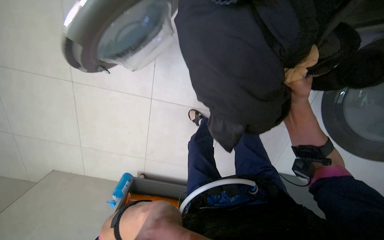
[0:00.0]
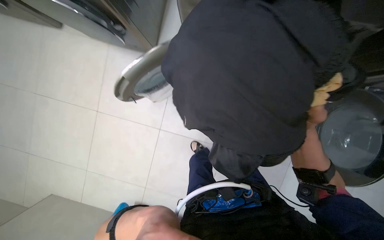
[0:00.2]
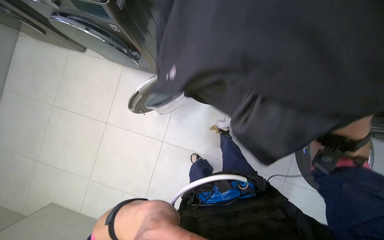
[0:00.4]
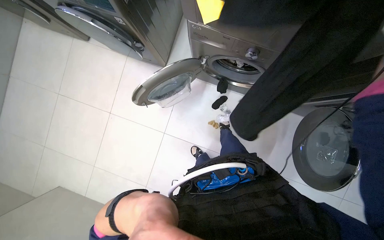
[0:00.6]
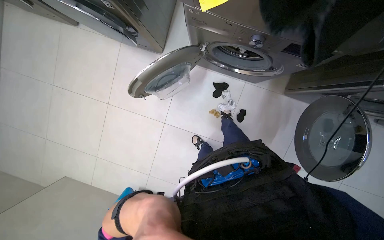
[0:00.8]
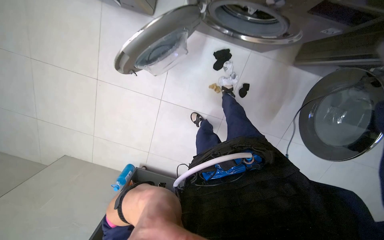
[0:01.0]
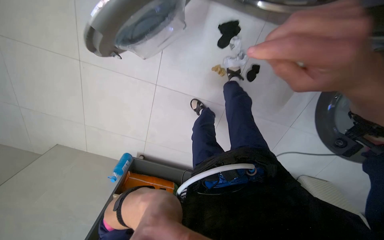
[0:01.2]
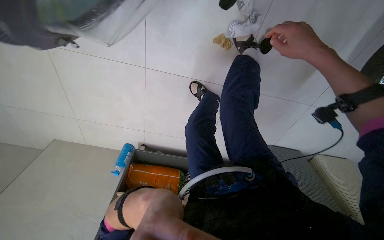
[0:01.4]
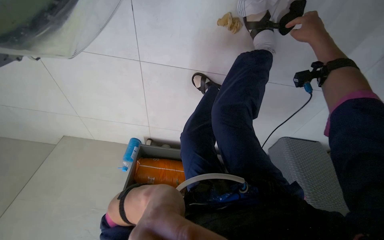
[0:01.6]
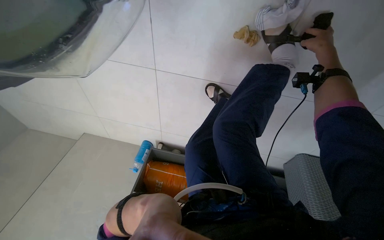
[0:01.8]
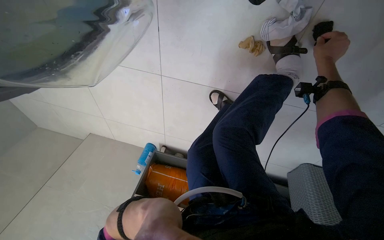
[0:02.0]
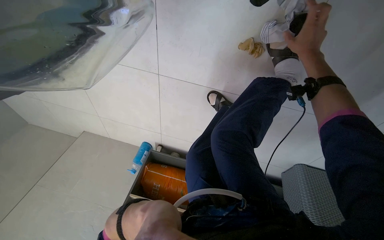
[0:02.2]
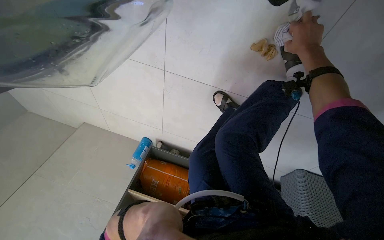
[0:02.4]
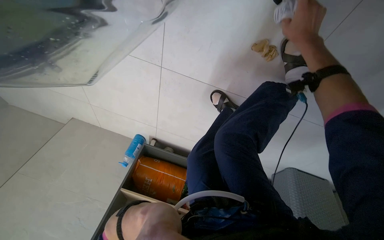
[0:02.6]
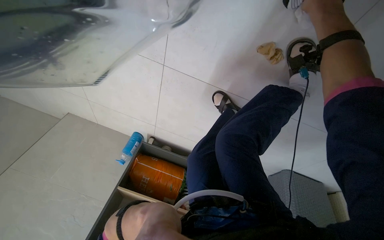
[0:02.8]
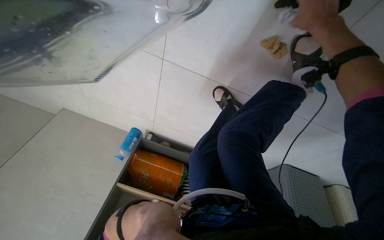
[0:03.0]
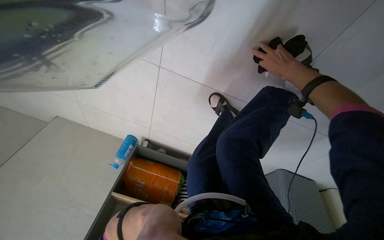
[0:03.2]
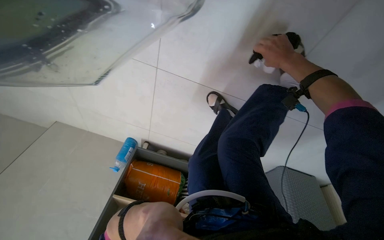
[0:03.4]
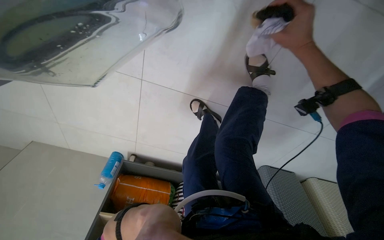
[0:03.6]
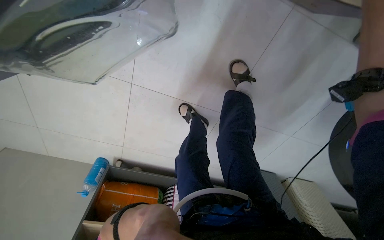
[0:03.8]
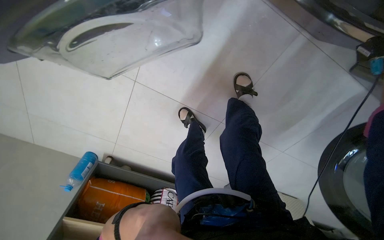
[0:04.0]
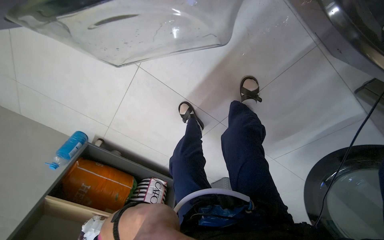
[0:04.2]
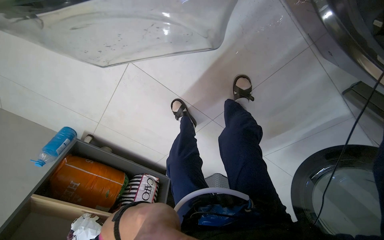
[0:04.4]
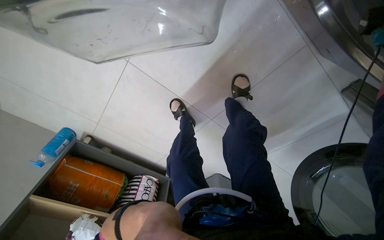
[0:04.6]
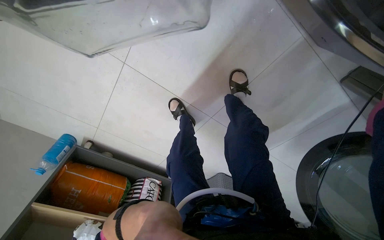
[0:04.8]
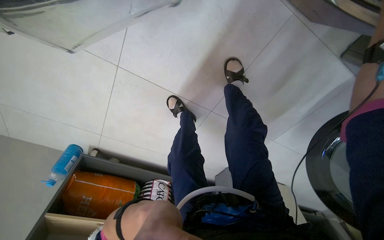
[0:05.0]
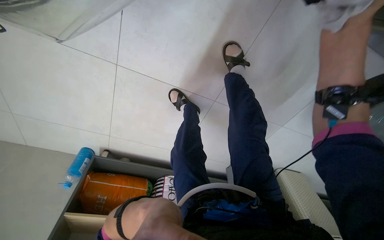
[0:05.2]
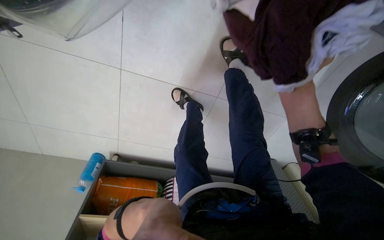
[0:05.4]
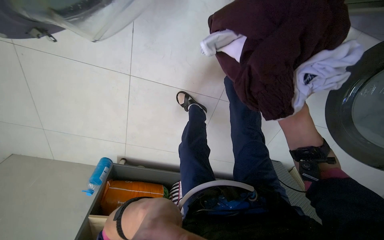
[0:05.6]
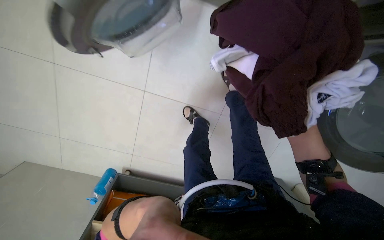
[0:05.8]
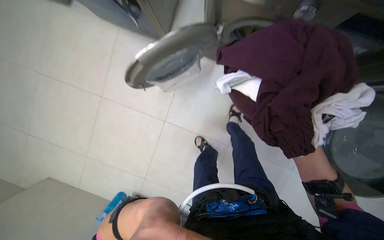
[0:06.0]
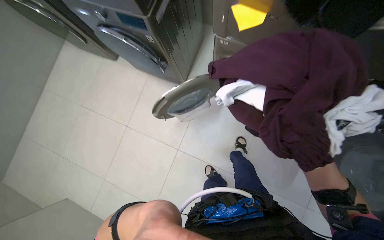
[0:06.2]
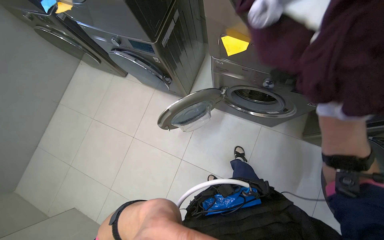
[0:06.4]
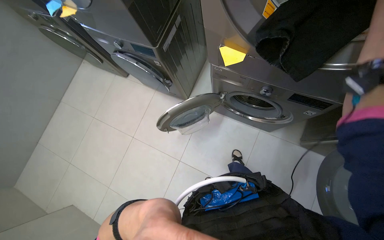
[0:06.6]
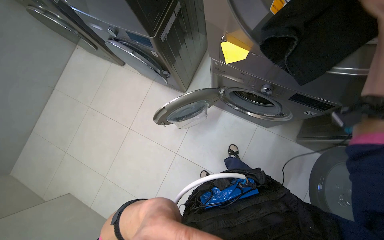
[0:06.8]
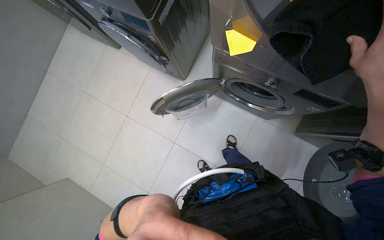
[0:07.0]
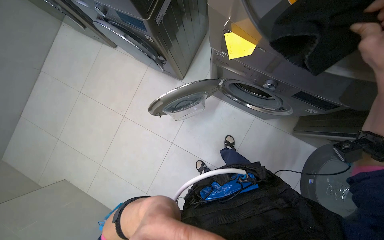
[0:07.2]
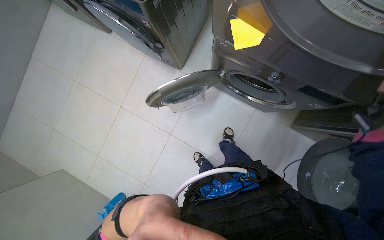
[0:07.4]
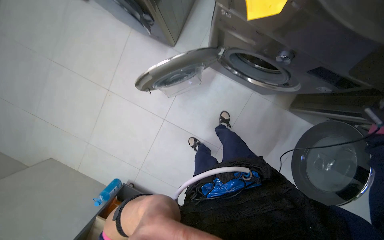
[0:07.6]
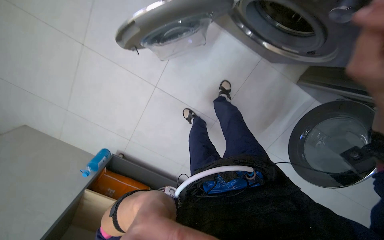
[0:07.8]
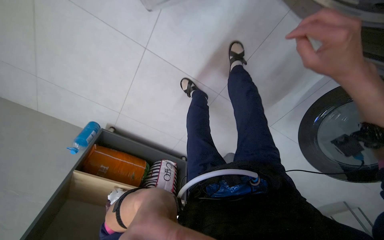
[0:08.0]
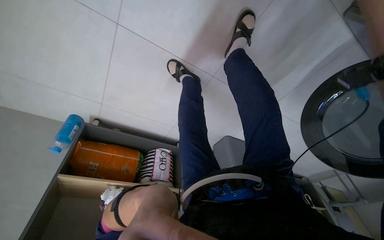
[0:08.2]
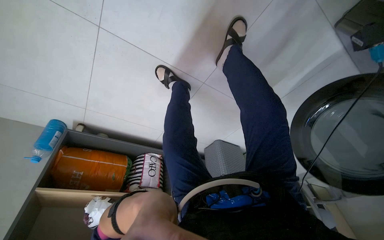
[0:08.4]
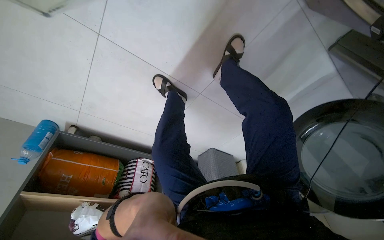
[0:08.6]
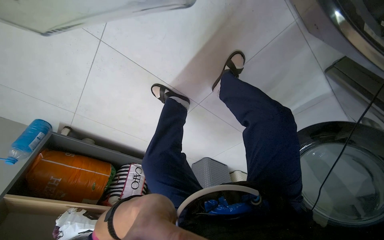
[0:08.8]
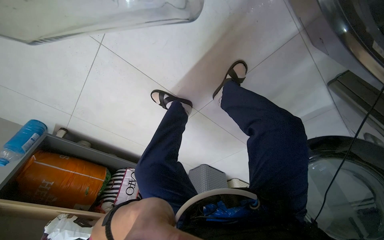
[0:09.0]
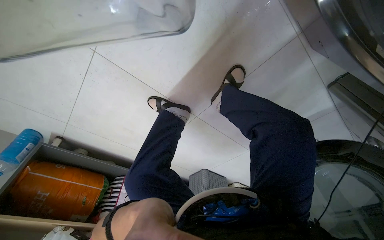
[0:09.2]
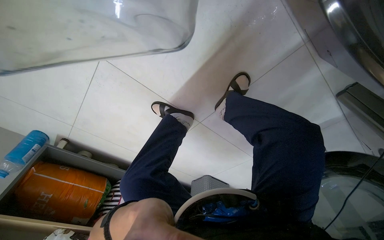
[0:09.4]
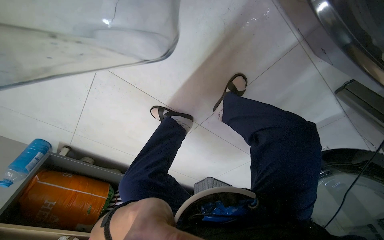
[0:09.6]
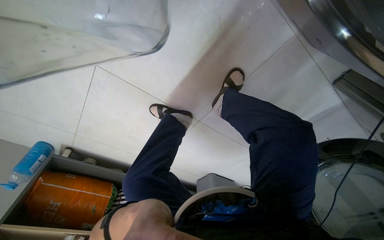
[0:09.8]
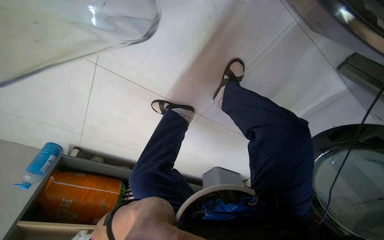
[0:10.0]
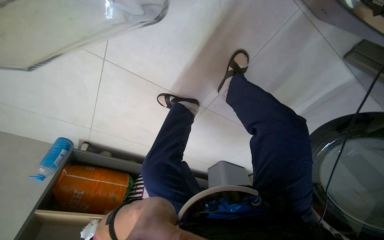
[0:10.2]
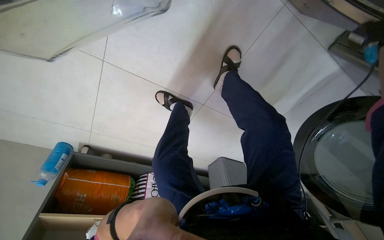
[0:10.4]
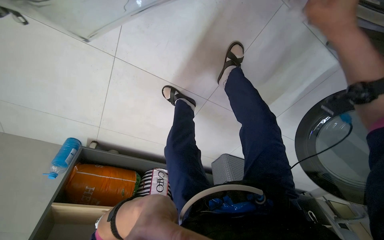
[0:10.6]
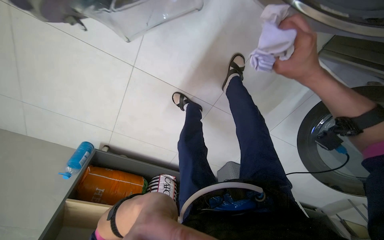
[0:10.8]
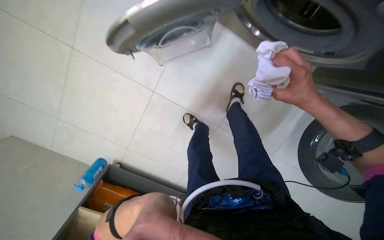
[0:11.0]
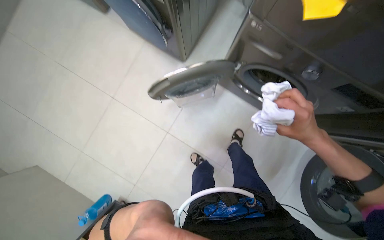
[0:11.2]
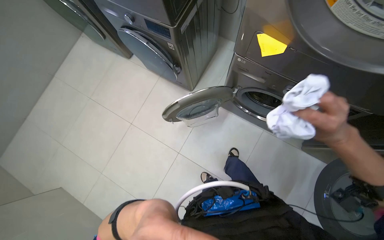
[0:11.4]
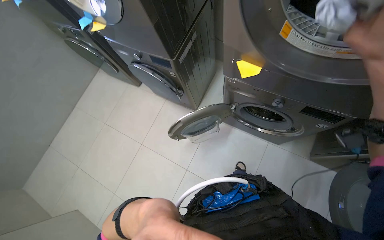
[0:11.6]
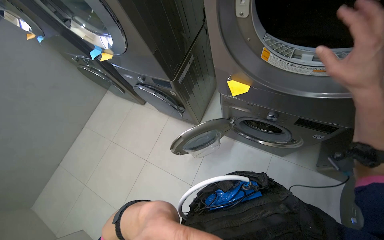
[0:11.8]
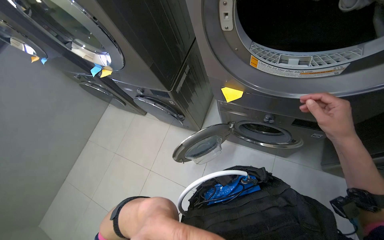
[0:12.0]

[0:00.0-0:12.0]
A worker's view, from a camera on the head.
Job: managing laundry.
The whole recording: Transferring clothes from machines to basket. The worker unloads clothes from washing machines and places them into a laundry basket.
0:00.0 to 0:01.6: The wearer moves approximately 50 cm. The view tips downward by approximately 35 degrees.
0:01.6 to 0:03.0: The right hand goes approximately 25 cm to the left.
0:03.0 to 0:04.4: The view swings roughly 20 degrees to the right.
0:04.4 to 0:06.0: The wearer moves approximately 50 cm. The view tilts some 30 degrees upward.
0:07.6 to 0:09.0: The wearer moves some 50 cm. The view swings about 15 degrees to the right. The view tilts about 30 degrees downward.
0:10.4 to 0:12.0: The camera is carried roughly 90 cm. The camera is aimed some 20 degrees further to the left. The view tilts some 70 degrees upward.

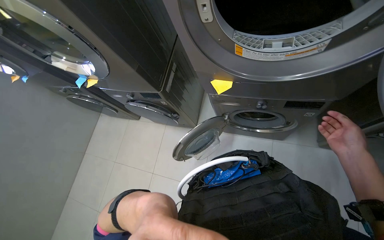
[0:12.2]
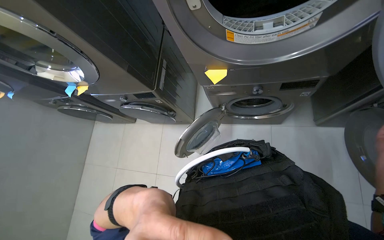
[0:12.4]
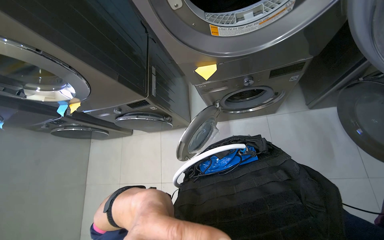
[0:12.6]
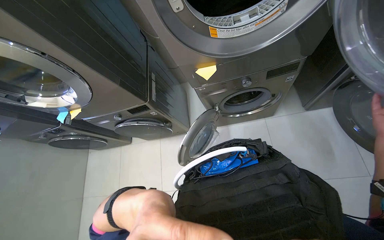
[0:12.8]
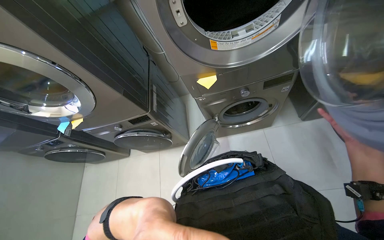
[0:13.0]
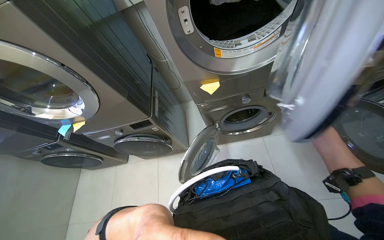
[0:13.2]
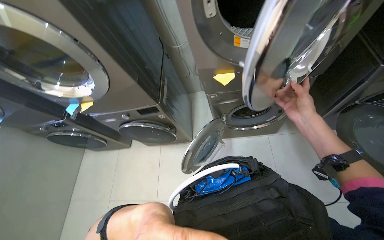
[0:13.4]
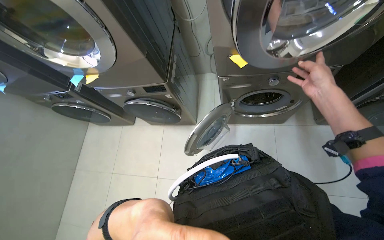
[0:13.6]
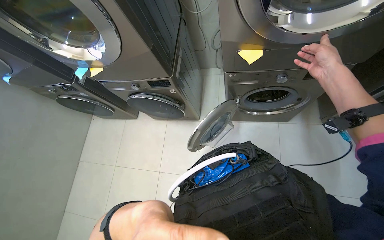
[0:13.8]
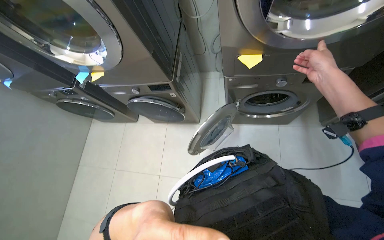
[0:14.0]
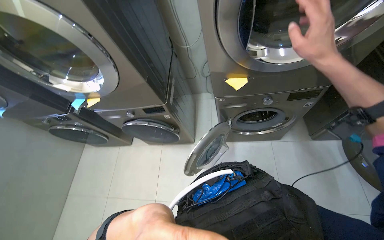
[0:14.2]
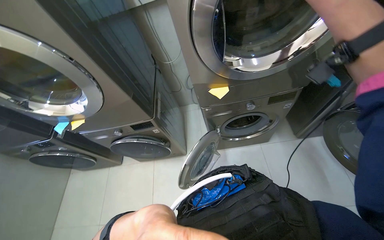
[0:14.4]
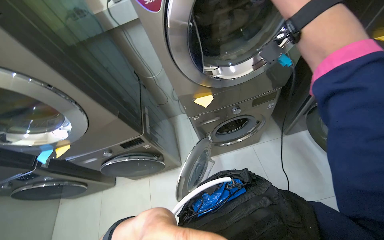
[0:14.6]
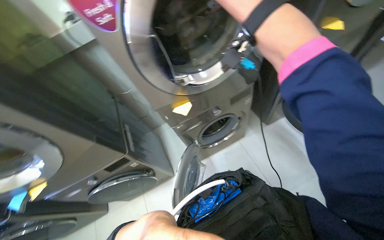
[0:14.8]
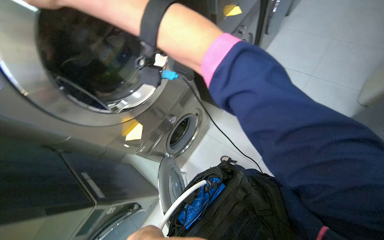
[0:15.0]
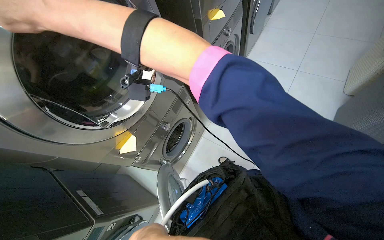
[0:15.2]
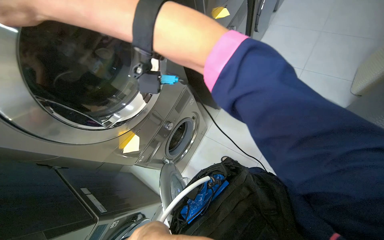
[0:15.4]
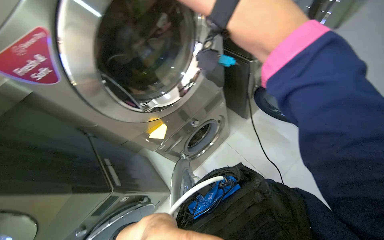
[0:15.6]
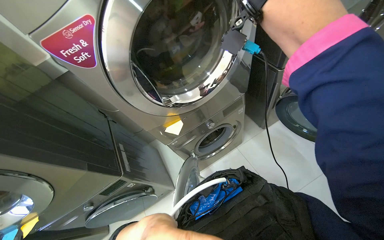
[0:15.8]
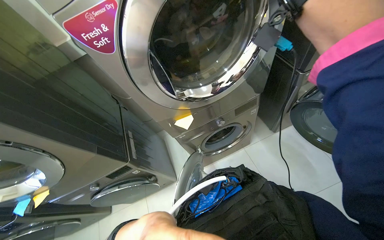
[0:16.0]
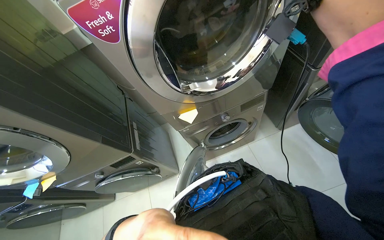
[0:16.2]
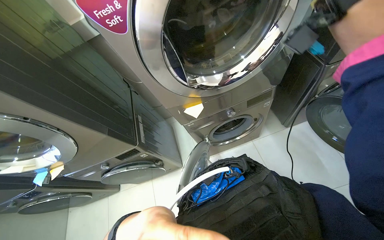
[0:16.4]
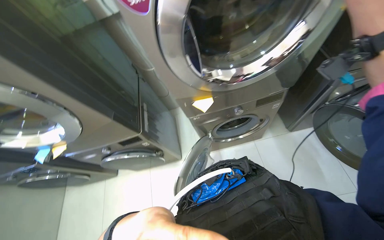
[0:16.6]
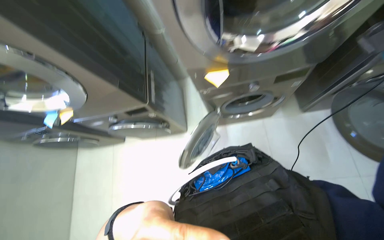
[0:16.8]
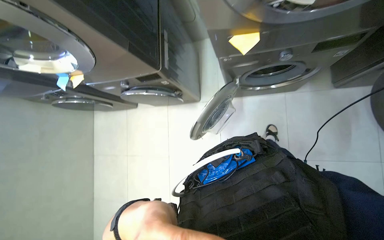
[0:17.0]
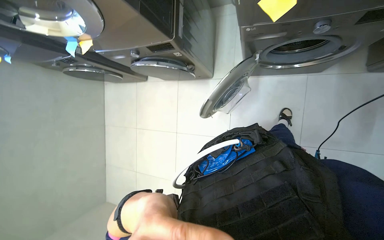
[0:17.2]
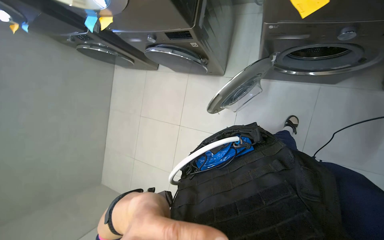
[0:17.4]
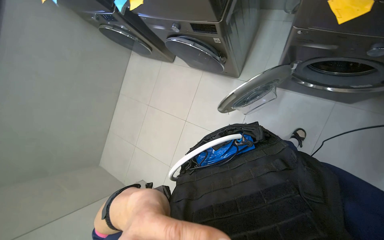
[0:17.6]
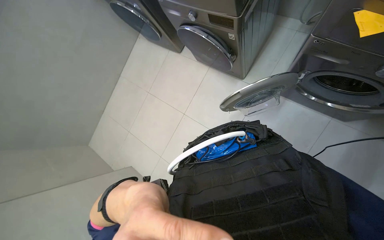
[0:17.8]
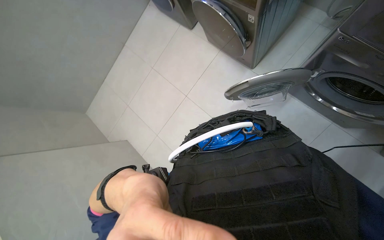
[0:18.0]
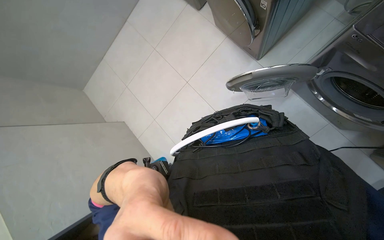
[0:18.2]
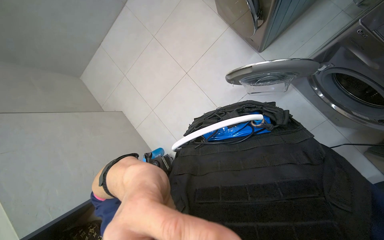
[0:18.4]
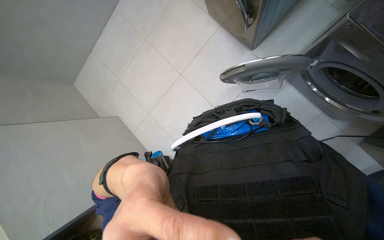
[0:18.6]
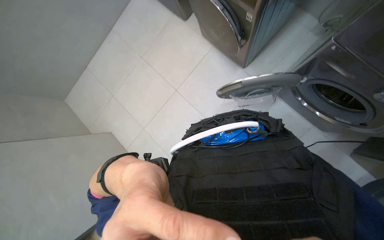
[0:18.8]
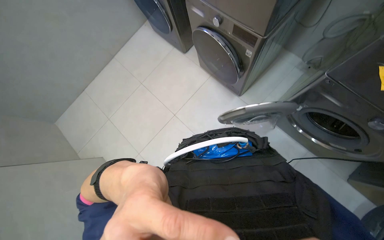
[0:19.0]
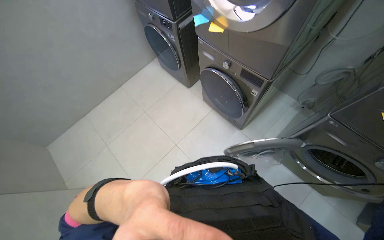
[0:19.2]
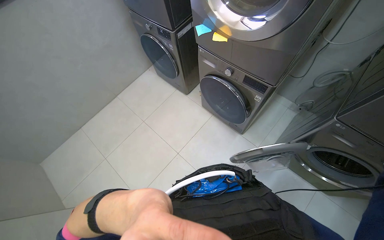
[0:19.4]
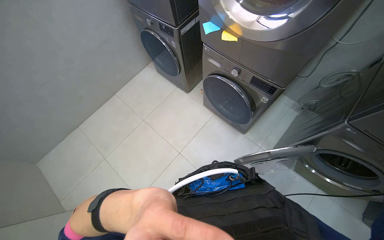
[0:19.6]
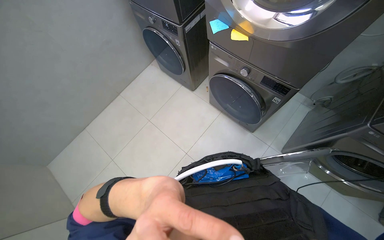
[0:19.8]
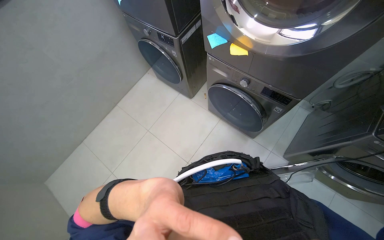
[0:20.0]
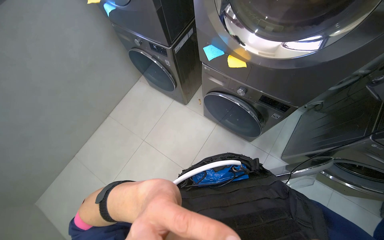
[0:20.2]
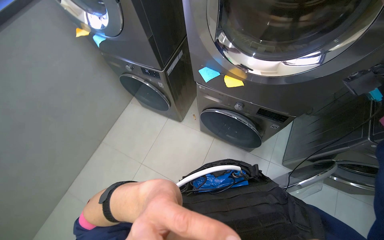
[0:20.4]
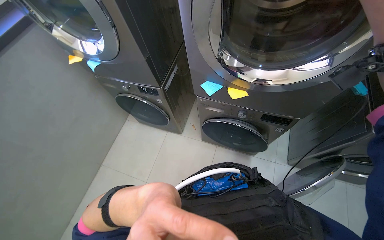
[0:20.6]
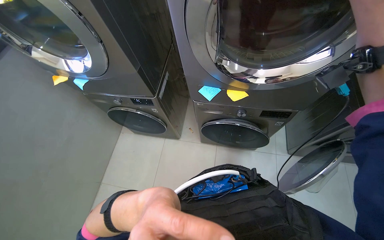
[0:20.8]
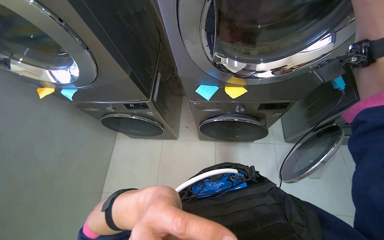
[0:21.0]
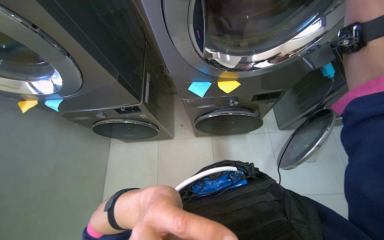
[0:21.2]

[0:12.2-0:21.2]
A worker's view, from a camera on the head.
Job: managing laundry.
The whole recording: Transferring clothes from machines to basket. The worker unloads clothes from washing machines and places them into a laundry basket.
0:13.8 to 0:15.2: The head rotates roughly 65 degrees to the right. The view tips upward by about 20 degrees.
0:15.2 to 0:16.6: The wearer's head swings roughly 45 degrees to the left.
0:16.6 to 0:18.2: The camera pitches downward, by roughly 45 degrees. Everything in view rotates about 55 degrees clockwise.
0:18.2 to 0:19.8: The camera pitches upward, by approximately 20 degrees.
0:19.8 to 0:21.2: The camera is carried approximately 40 cm. The wearer's head swings roughly 45 degrees to the right.
